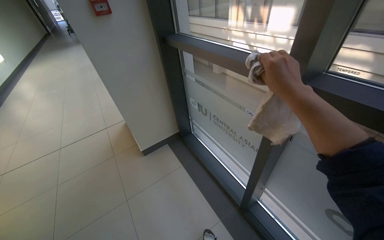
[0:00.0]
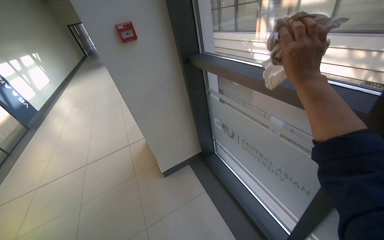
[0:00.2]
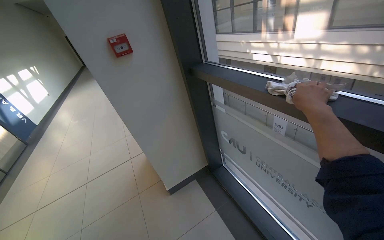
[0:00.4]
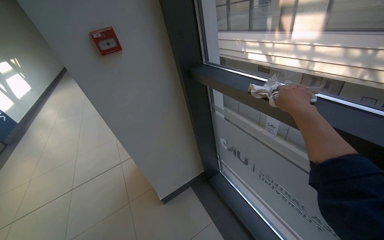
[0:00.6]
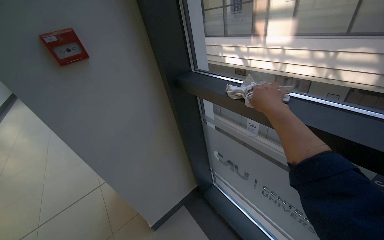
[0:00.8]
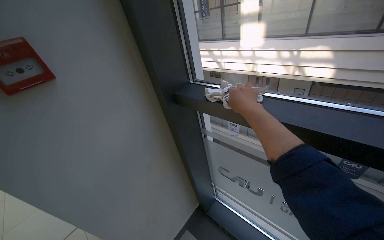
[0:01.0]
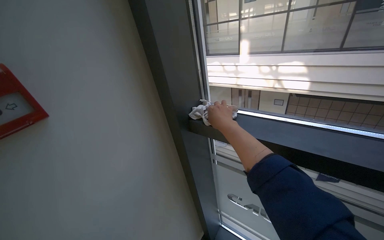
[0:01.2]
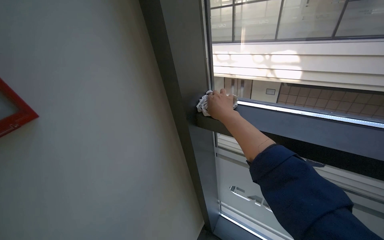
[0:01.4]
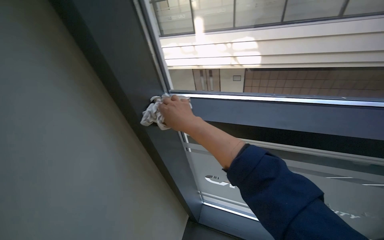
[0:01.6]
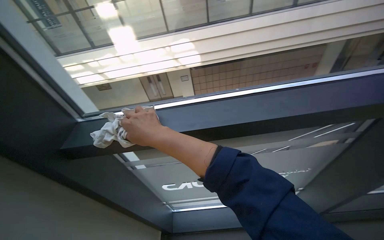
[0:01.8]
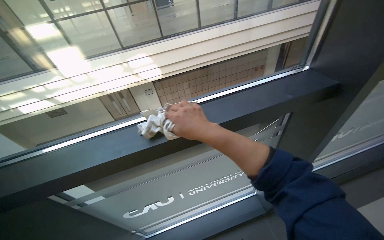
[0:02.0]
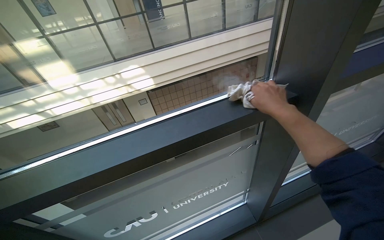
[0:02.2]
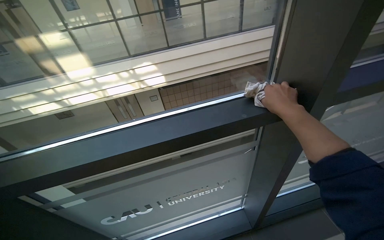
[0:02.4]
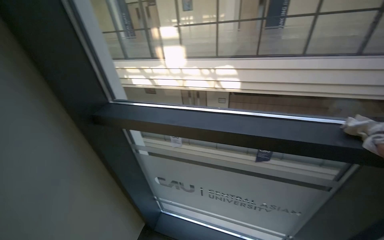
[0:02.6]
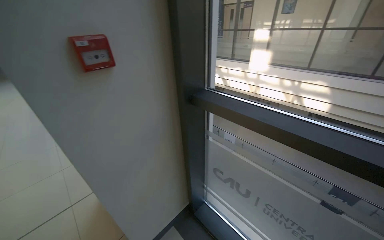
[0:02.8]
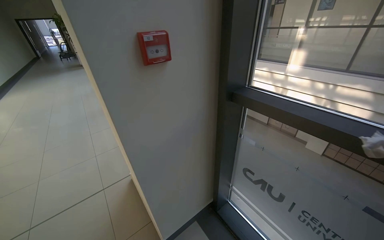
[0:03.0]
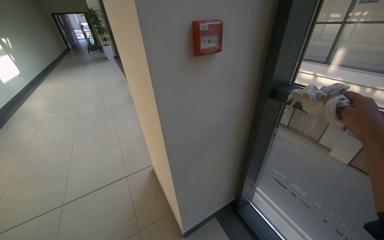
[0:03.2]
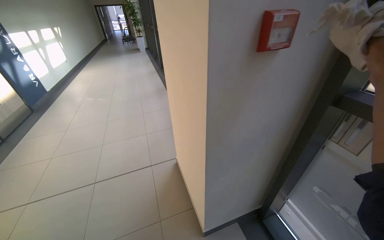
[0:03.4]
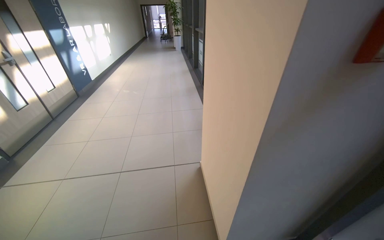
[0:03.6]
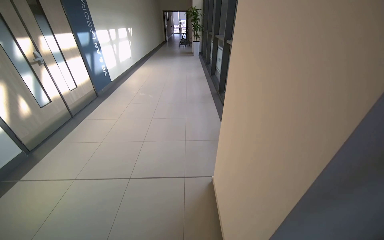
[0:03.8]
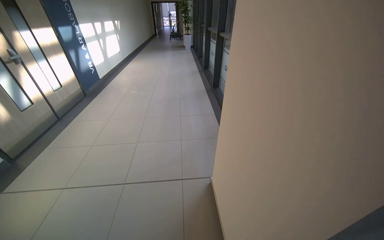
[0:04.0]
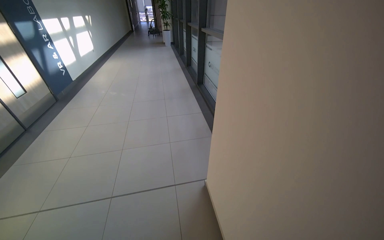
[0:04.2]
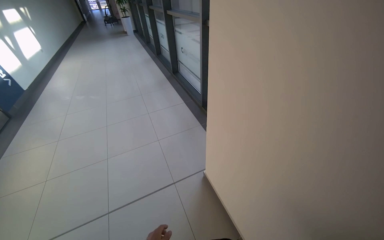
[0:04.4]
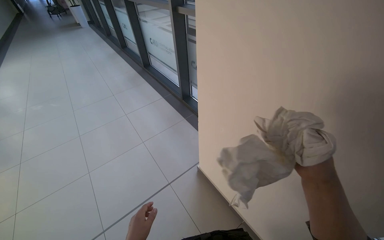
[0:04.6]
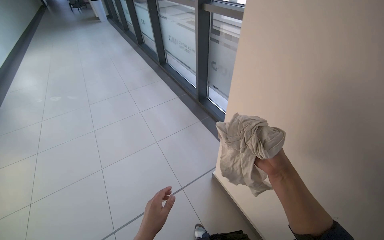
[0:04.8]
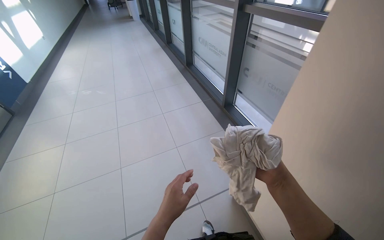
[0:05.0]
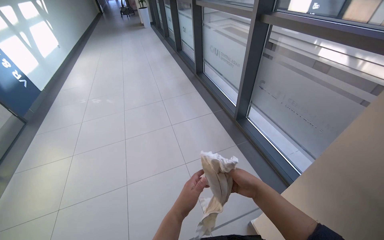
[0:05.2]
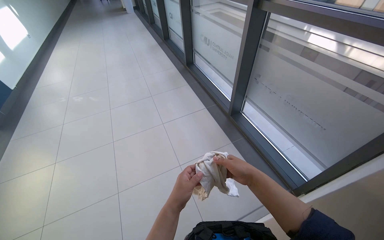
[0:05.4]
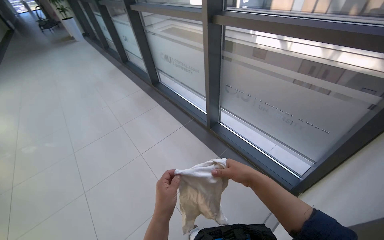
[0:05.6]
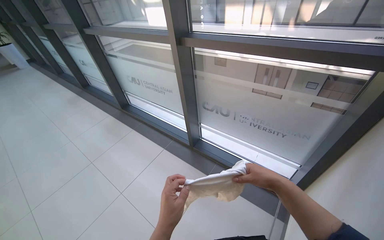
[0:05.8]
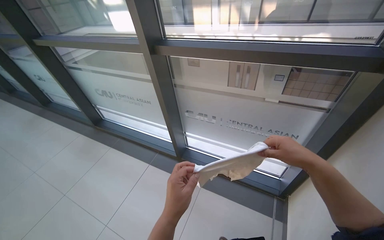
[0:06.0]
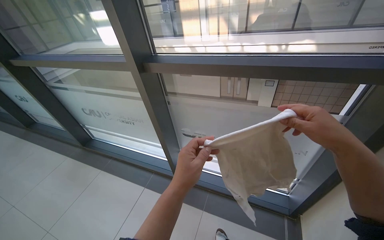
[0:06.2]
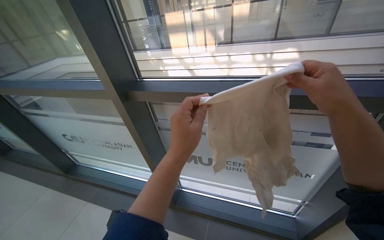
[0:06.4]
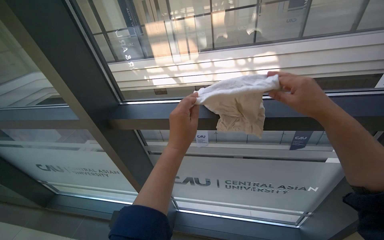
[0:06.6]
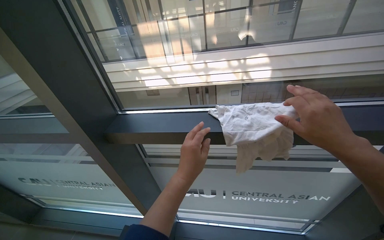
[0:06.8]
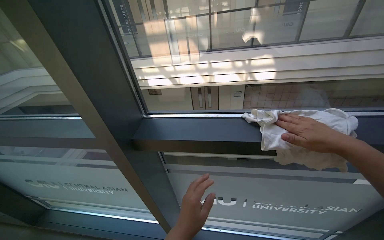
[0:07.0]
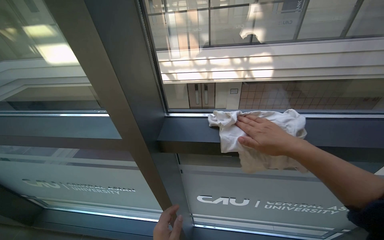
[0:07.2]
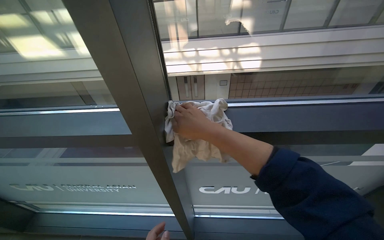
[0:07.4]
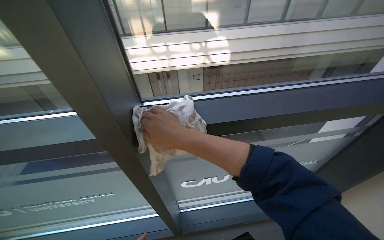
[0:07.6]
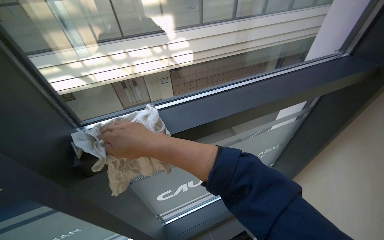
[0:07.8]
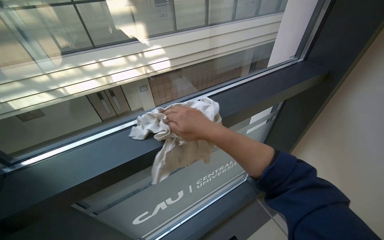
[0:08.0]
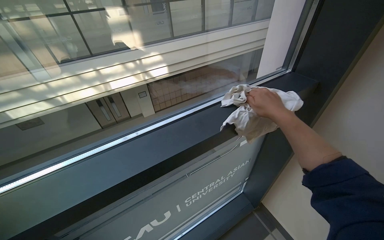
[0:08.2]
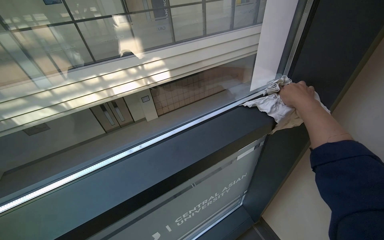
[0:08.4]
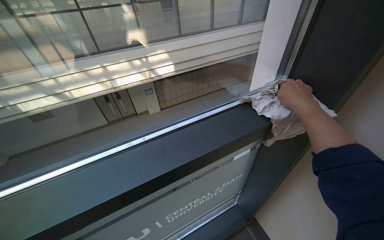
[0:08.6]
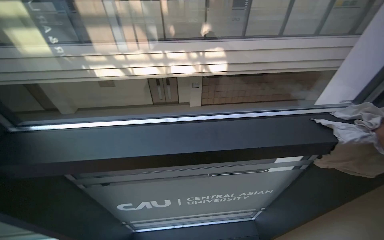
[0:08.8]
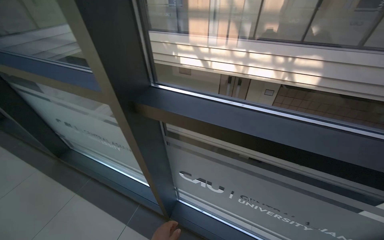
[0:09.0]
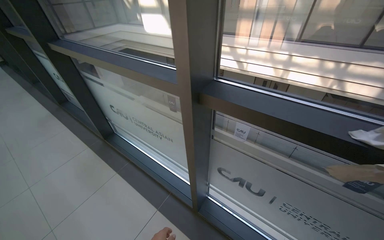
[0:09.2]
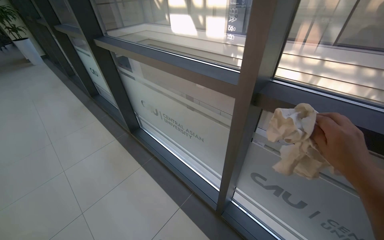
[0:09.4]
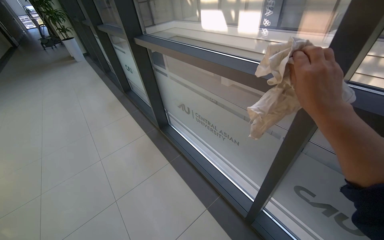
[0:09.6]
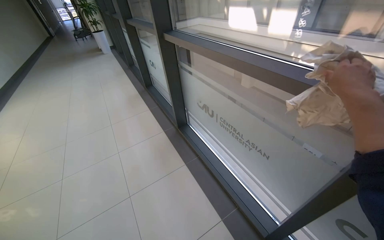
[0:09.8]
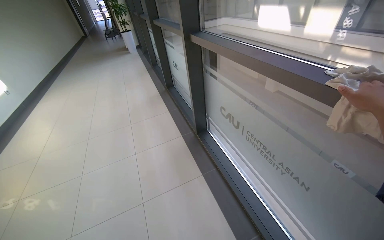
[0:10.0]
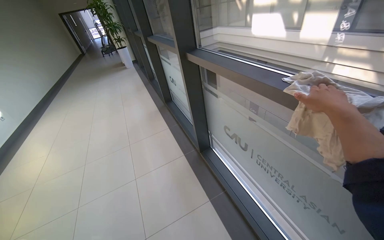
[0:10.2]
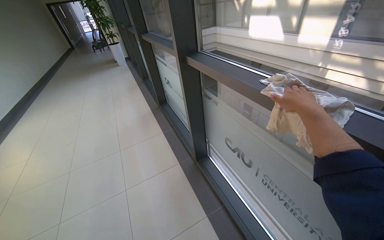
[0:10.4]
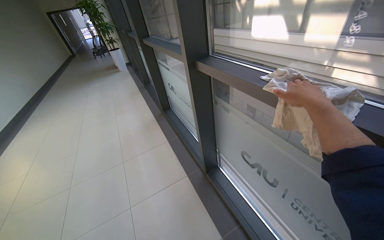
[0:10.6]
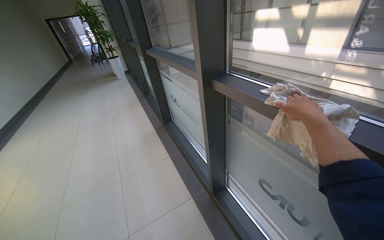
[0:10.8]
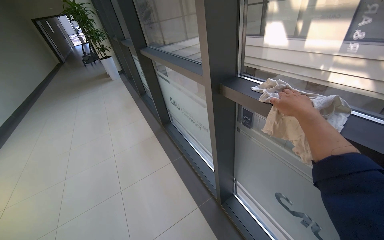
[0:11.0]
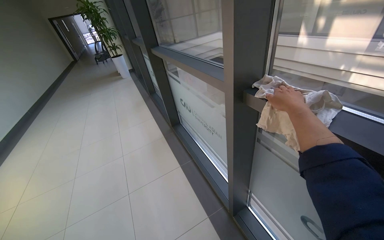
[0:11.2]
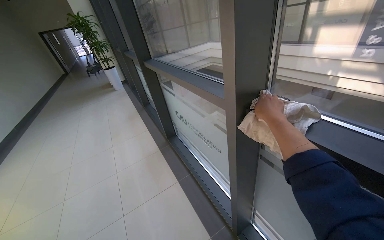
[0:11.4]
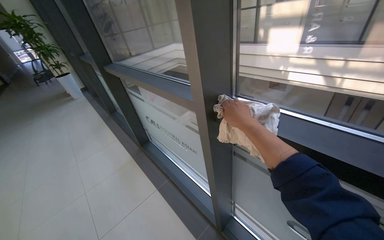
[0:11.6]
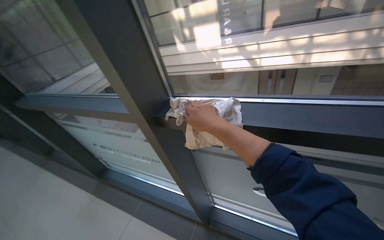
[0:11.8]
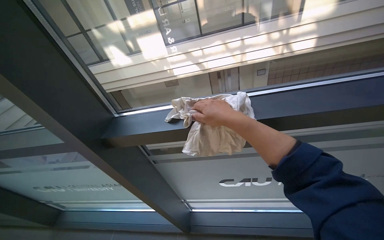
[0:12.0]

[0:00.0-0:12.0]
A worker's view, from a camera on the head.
Job: wiping surfaces.
The whole recording: Wiping window frames. The worker wipes the window frames with a cloth.
0:00.0 to 0:01.6: The camera travels roughly 90 cm. The wearer's head swings approximately 35 degrees to the right.
0:01.6 to 0:03.0: The head turns to the left by roughly 35 degrees.
0:03.0 to 0:04.4: The camera travels approximately 70 cm.
0:06.0 to 0:07.6: The camera is carried approximately 70 cm. The head rotates about 35 degrees to the right.
0:07.6 to 0:09.0: The head rotates approximately 30 degrees to the left.
0:09.0 to 0:10.4: The camera is carried roughly 80 cm. The wearer looks roughly 40 degrees further to the left.
0:10.4 to 0:12.0: The wearer moves about 50 cm. The head turns to the right by approximately 60 degrees.

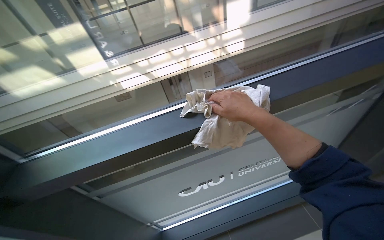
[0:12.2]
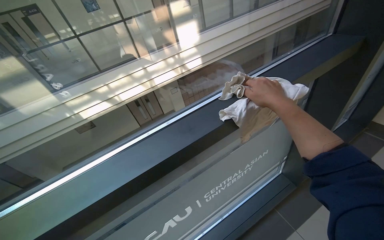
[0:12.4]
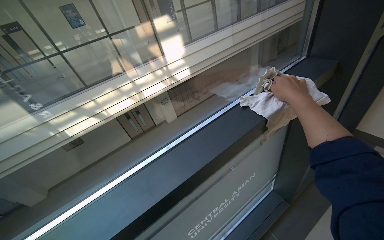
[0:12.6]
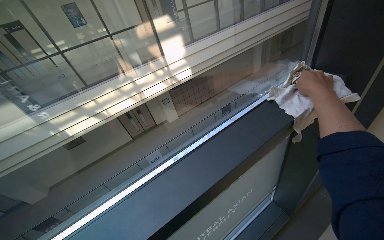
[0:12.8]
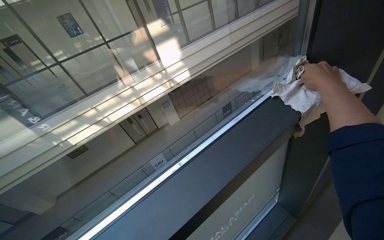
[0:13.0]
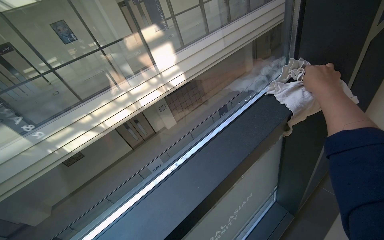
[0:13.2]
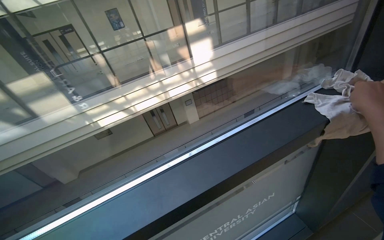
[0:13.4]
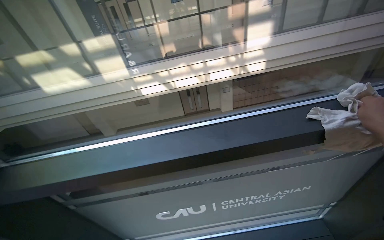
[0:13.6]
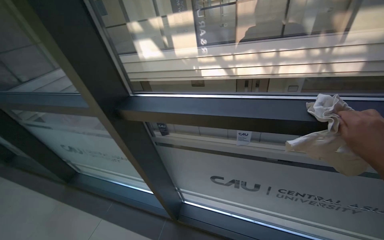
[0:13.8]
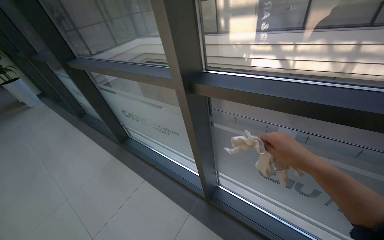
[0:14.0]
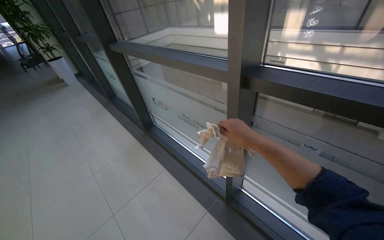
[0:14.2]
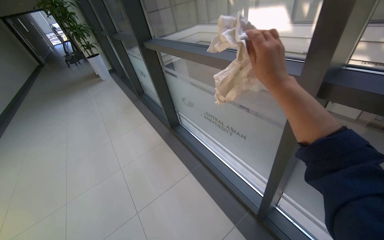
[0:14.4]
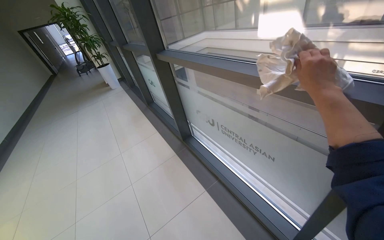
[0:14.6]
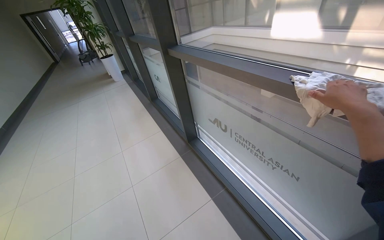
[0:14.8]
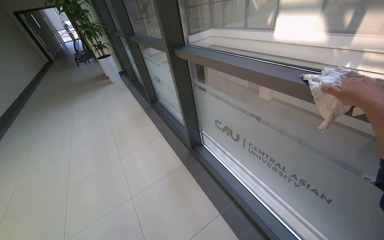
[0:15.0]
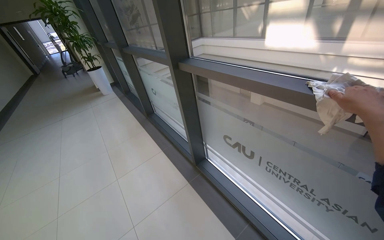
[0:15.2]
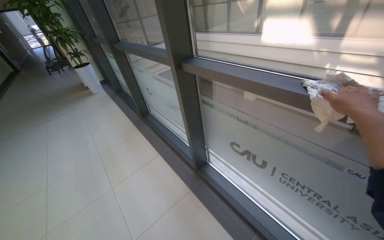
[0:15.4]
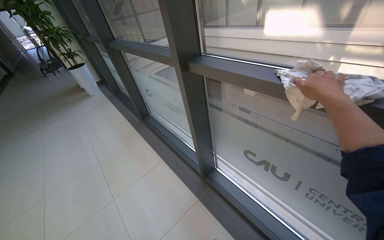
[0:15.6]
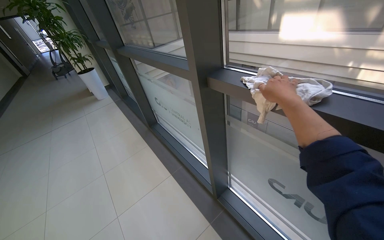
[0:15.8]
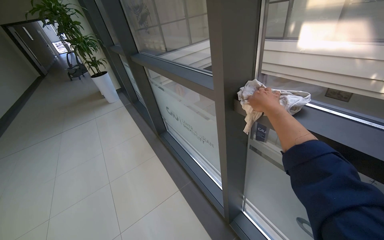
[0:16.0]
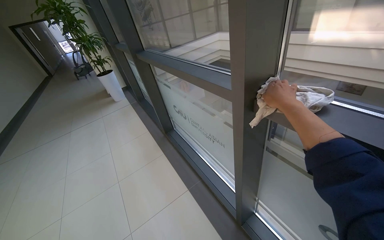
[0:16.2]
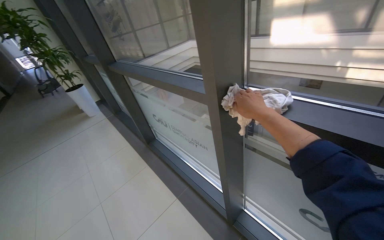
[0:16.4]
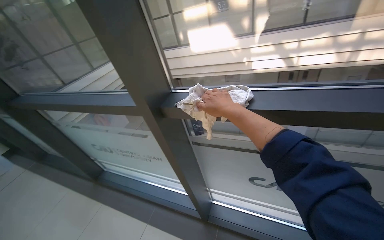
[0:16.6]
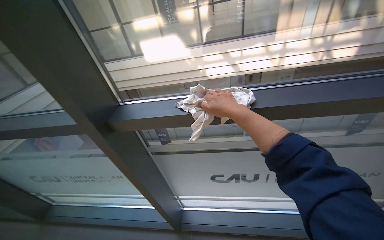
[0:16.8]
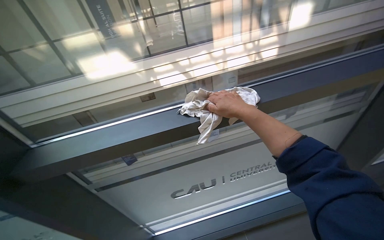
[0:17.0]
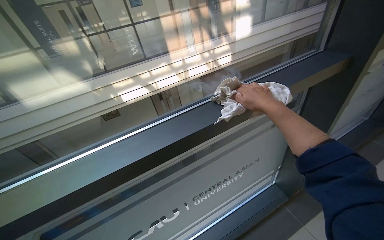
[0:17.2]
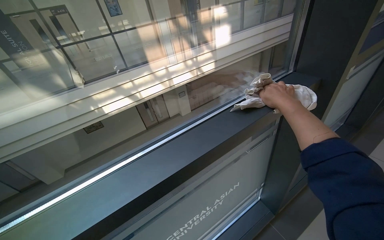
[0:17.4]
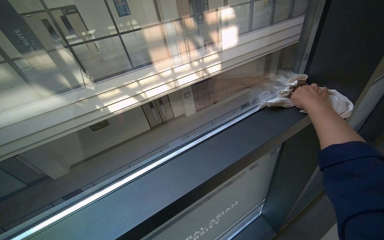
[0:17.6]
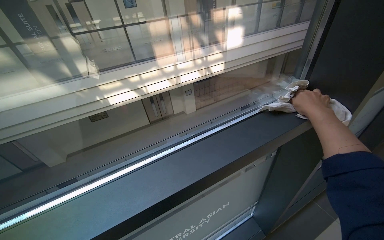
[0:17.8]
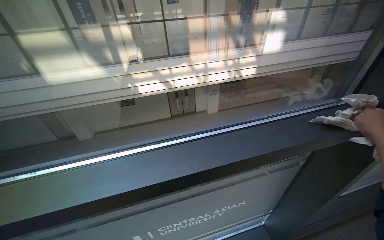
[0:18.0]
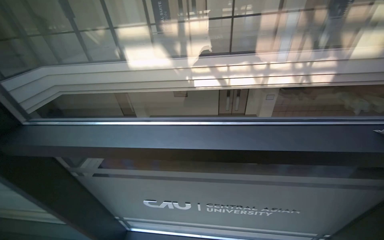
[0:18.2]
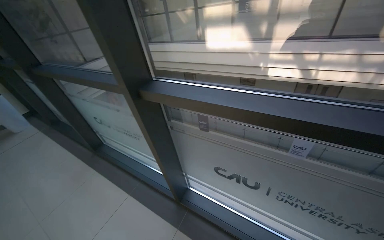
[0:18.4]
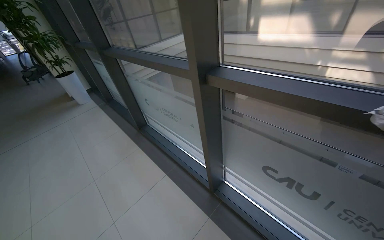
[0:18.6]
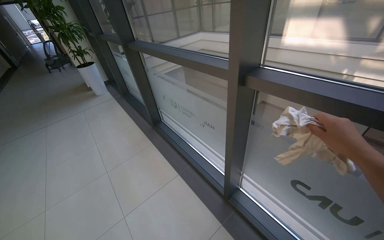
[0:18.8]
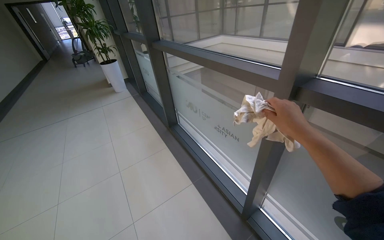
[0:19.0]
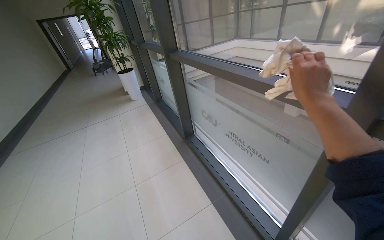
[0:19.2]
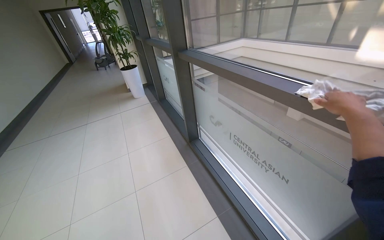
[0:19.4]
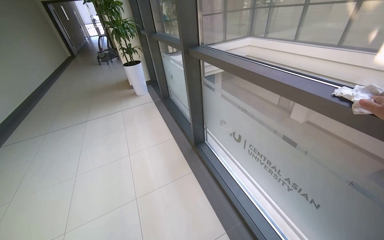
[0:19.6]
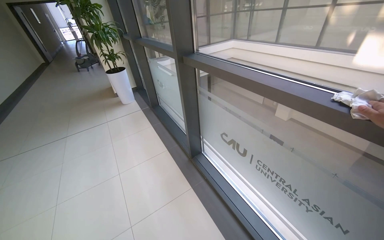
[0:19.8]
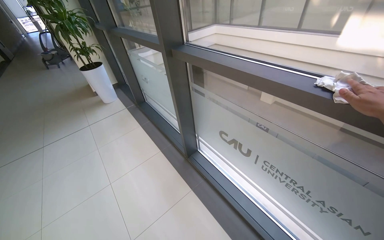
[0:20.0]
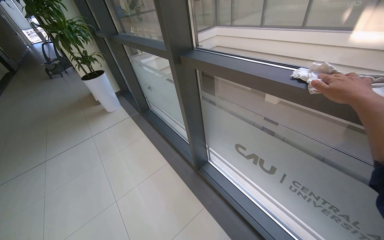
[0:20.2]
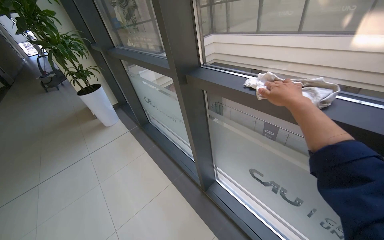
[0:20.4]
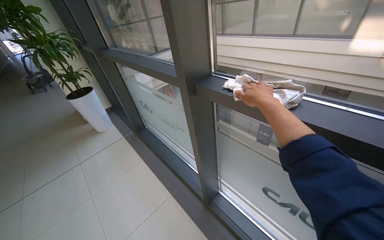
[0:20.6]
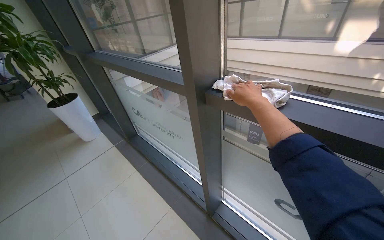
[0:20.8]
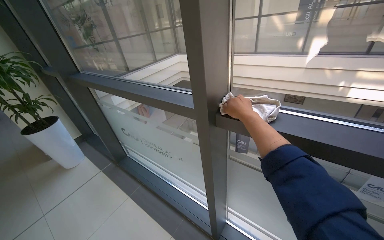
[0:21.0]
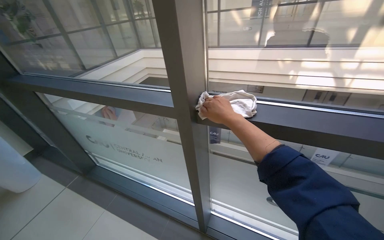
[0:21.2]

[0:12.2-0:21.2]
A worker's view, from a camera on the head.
Job: wiping surfaces.
The whole recording: Wiping window frames. The worker wipes the window frames with a cloth.
0:12.2 to 0:13.8: The wearer's head swings some 35 degrees to the left.
0:13.8 to 0:15.2: The wearer moves roughly 1 m. The wearer's head swings about 35 degrees to the left.
0:15.2 to 0:16.6: The camera travels about 60 cm. The wearer's head swings some 30 degrees to the right.
0:18.2 to 0:19.8: The camera travels approximately 1 m. The head rotates about 55 degrees to the left.
0:19.8 to 0:21.2: The camera travels approximately 80 cm. The head turns to the right by roughly 35 degrees.
